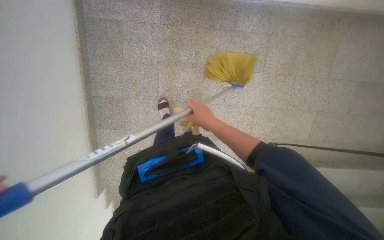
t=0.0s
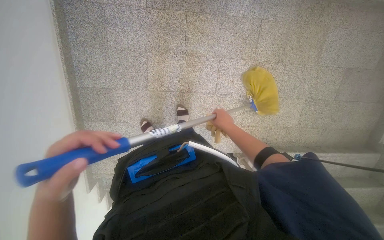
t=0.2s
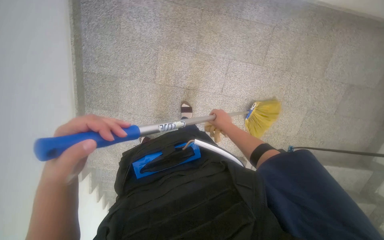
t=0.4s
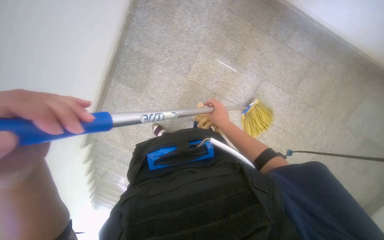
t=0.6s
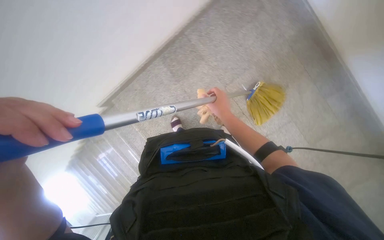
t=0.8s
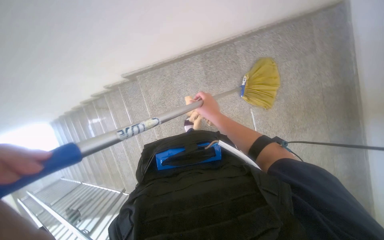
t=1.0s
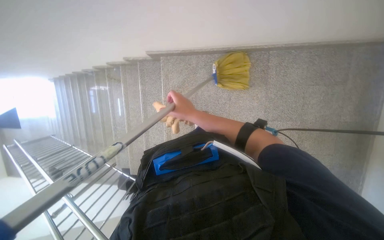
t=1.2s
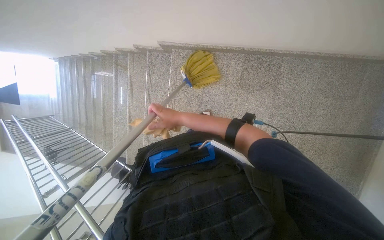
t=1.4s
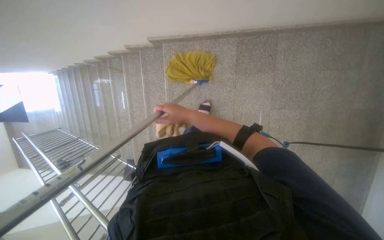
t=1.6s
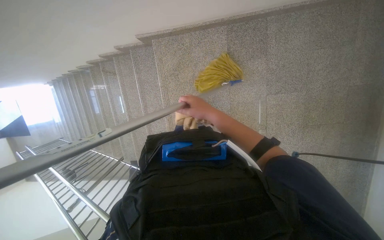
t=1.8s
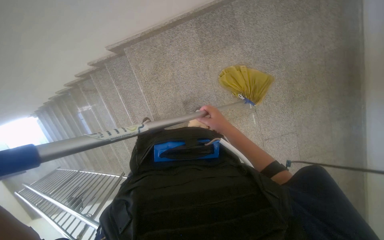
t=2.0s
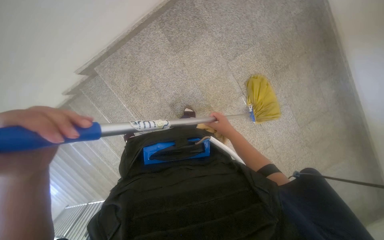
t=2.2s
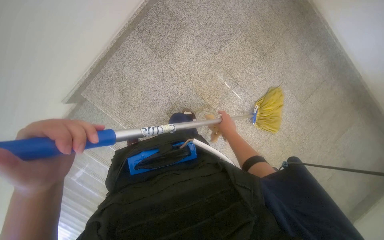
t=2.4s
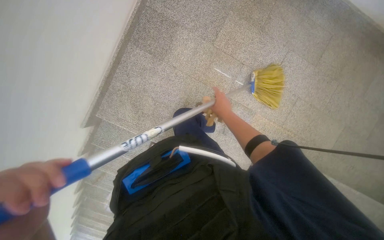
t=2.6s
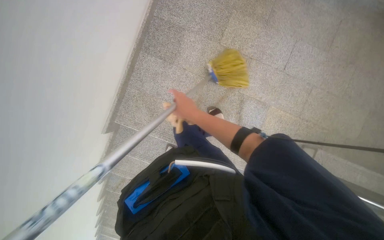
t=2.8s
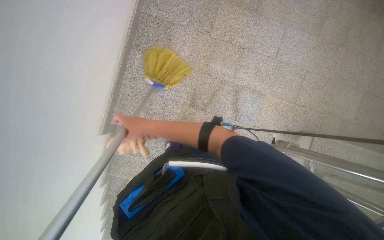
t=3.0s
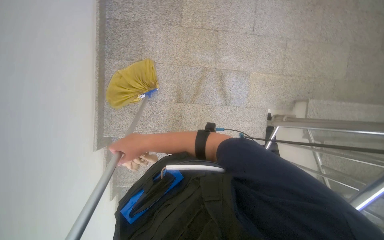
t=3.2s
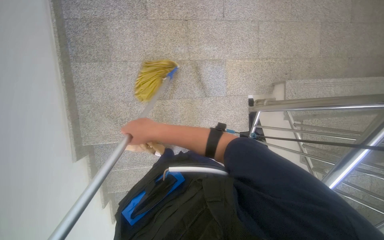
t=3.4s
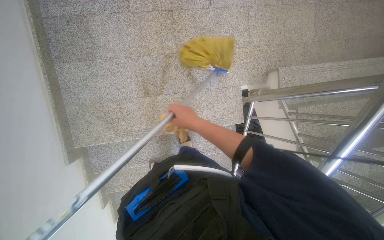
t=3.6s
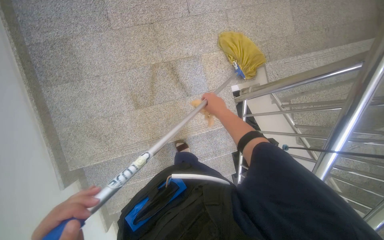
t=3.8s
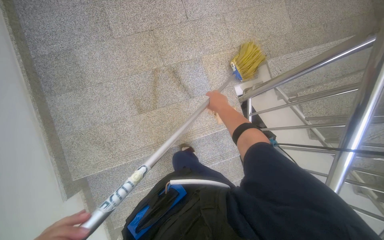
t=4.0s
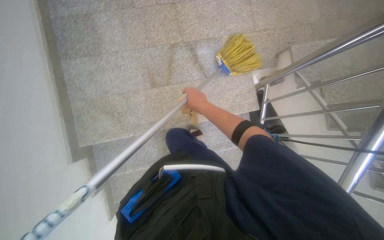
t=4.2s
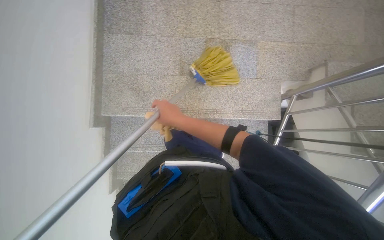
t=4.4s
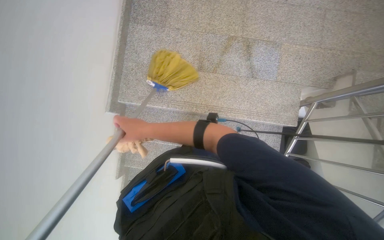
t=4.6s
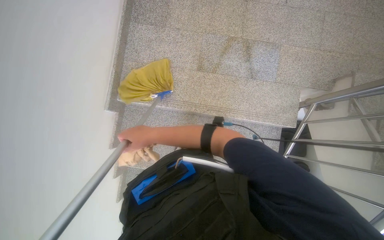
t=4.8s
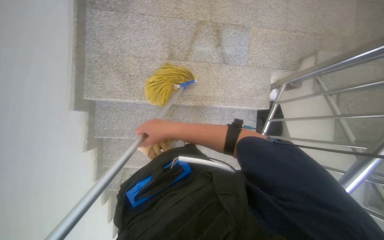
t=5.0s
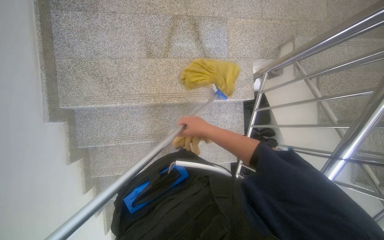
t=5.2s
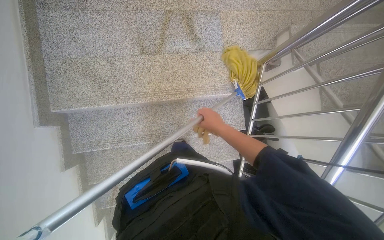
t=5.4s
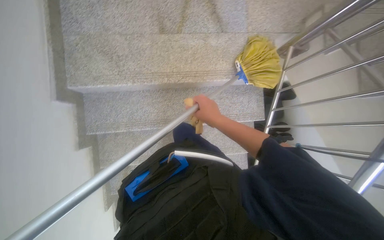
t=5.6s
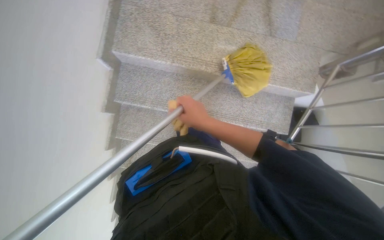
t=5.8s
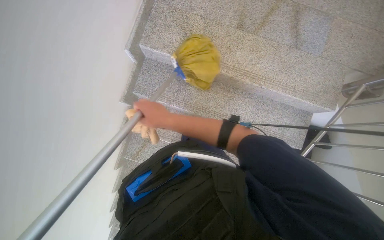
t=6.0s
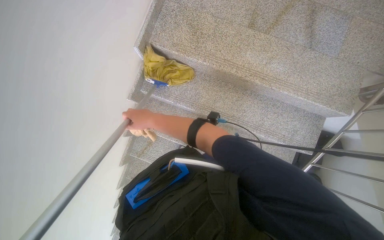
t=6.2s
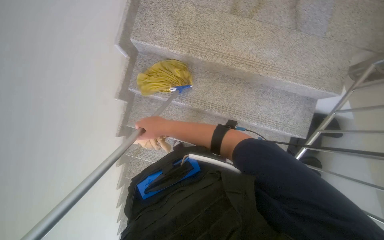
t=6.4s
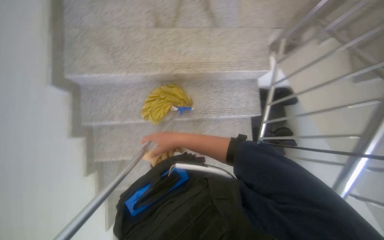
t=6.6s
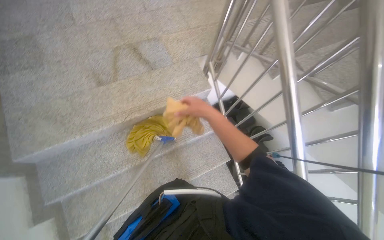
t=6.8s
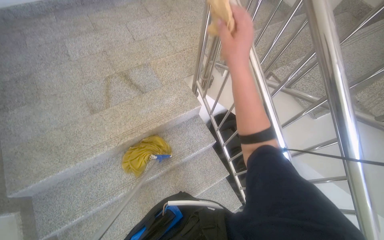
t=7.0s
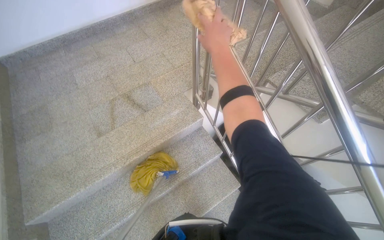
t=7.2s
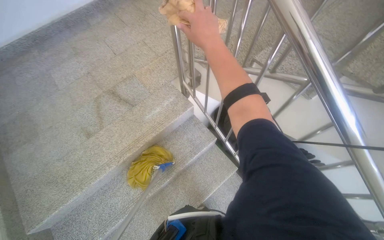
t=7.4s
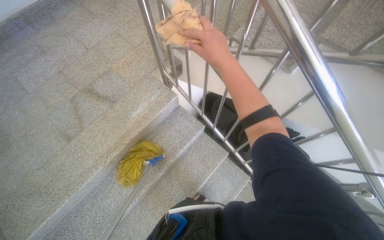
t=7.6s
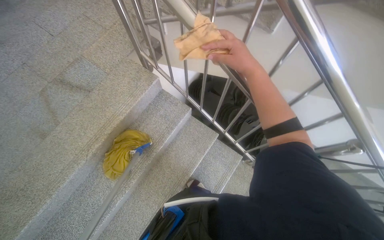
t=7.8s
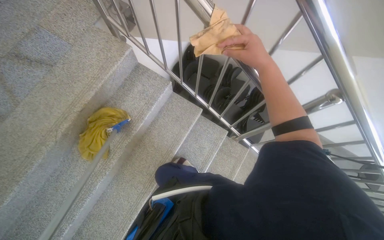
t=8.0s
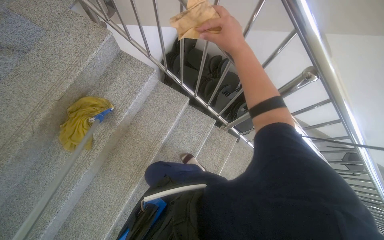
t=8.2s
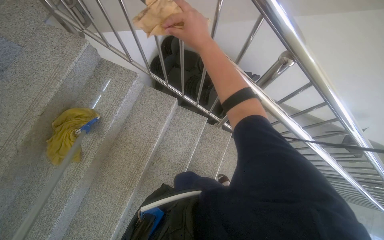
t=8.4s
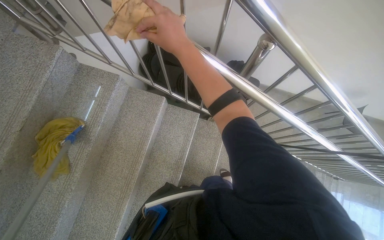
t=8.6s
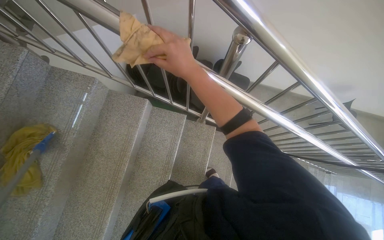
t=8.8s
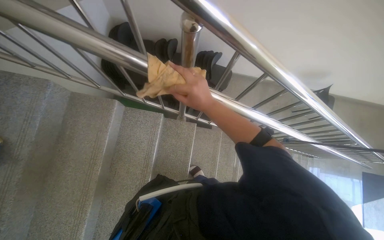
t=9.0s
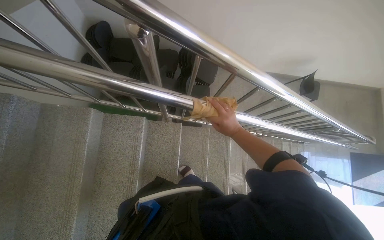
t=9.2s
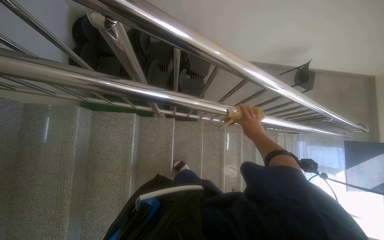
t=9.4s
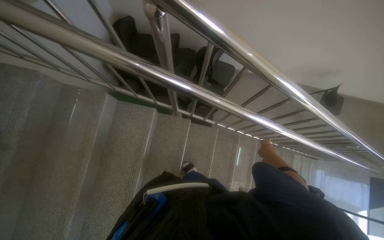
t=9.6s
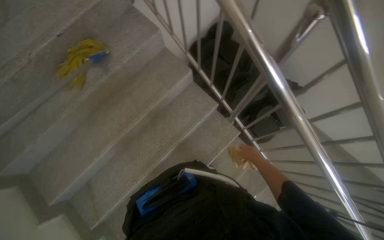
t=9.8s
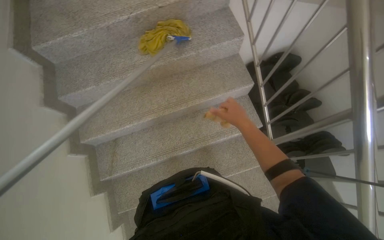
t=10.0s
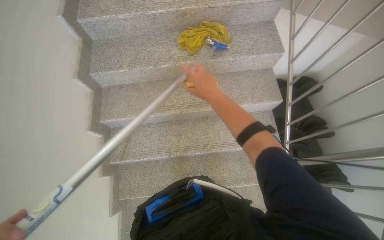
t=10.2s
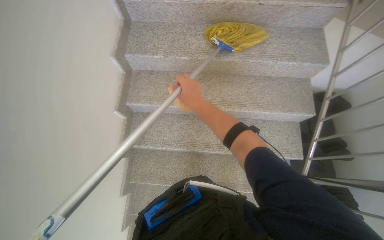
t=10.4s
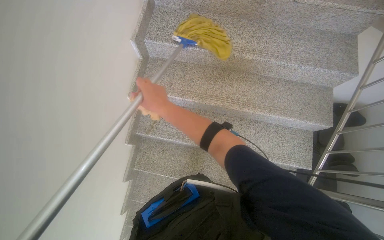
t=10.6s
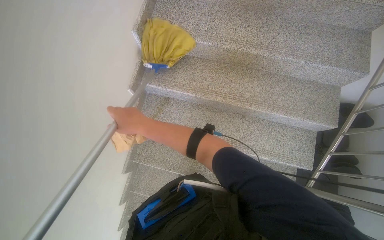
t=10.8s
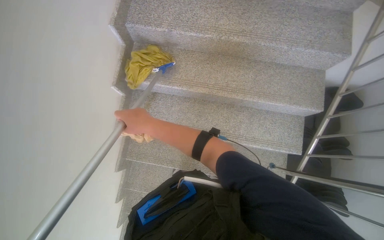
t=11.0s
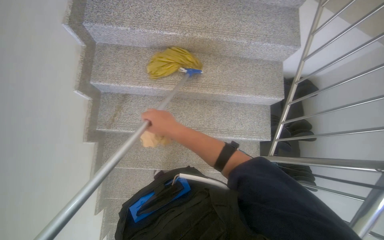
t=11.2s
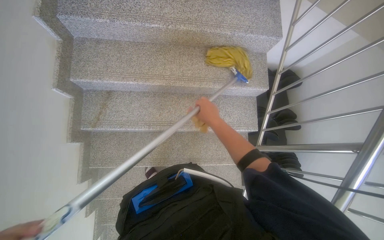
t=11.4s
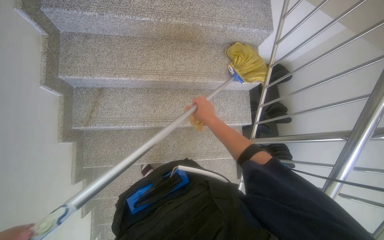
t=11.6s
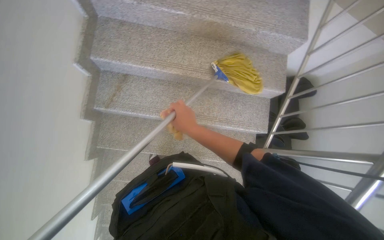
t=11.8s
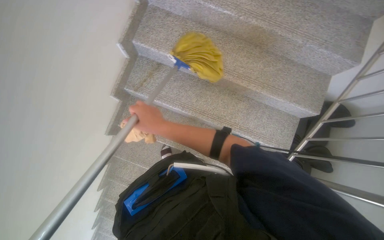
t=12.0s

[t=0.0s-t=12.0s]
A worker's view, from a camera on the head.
Job: mopping floor.
The whole recording: Mopping stairwell floor. The worker mops the floor of the stairwell with a yellow mop.
t=0.0s to t=1.6s: The camera is carried roughly 70 cm. The scene turns some 85 degrees clockwise in the picture.
t=1.6s to t=3.0s: The scene turns roughly 75 degrees counterclockwise in the picture.
t=4.4s to t=6.0s: The right hand goes left and right, some 20 cm each way, reversing 2 times.
t=6.0s to t=7.6s: The camera travels roughly 60 cm. The wearer looks roughly 15 degrees further upward. Everything in view rotates about 70 degrees counterclockwise.
t=7.6s to t=9.0s: The wearer moves approximately 60 cm. The head turns to the right by roughly 35 degrees.
t=9.0s to t=10.4s: The scene rotates clockwise by approximately 35 degrees.
t=10.4s to t=12.0s: The right hand swings left and right, about 20 cm each way, with 2 reversals.

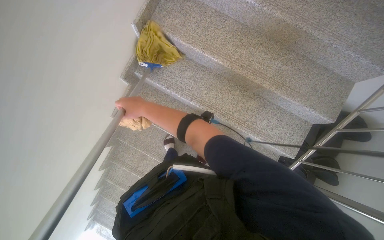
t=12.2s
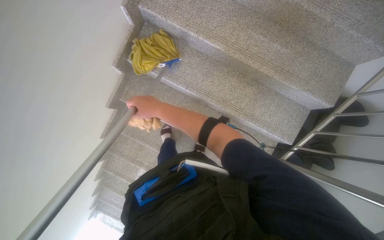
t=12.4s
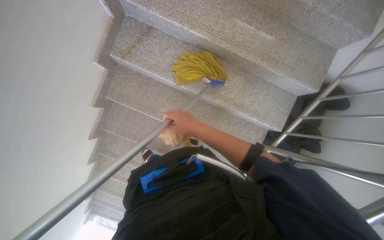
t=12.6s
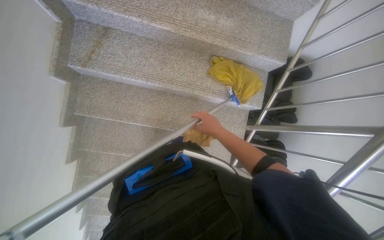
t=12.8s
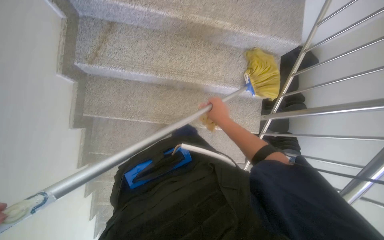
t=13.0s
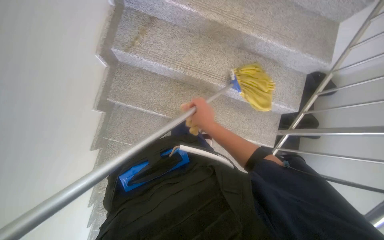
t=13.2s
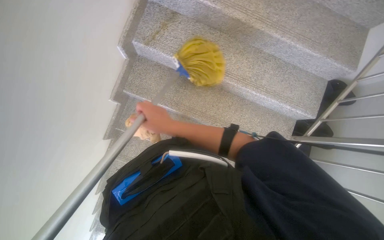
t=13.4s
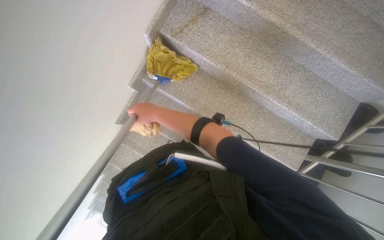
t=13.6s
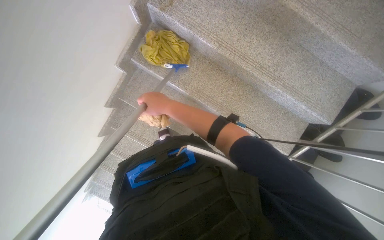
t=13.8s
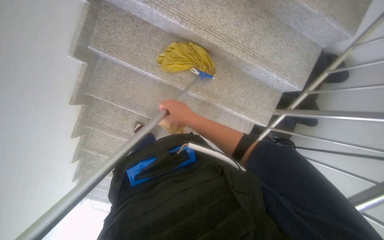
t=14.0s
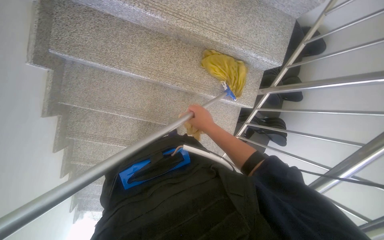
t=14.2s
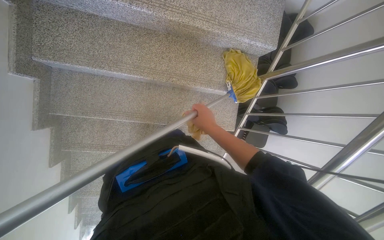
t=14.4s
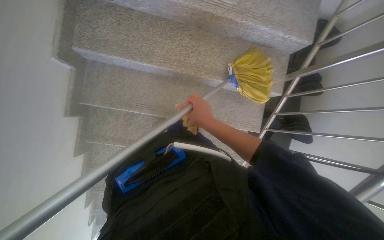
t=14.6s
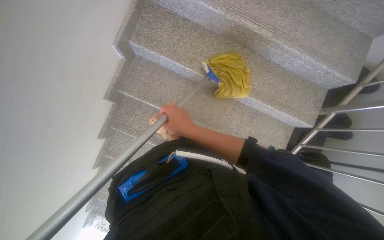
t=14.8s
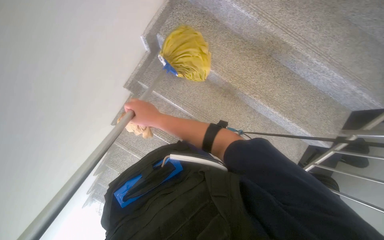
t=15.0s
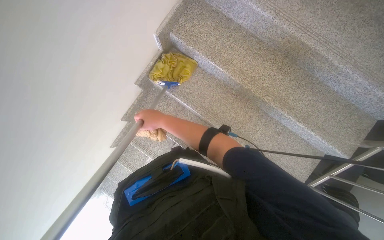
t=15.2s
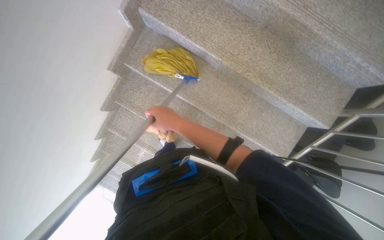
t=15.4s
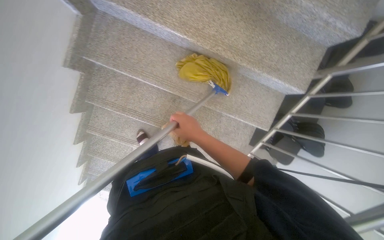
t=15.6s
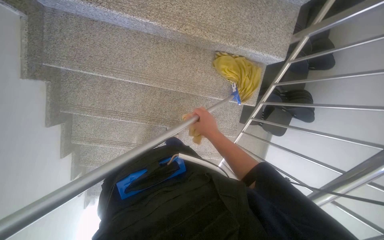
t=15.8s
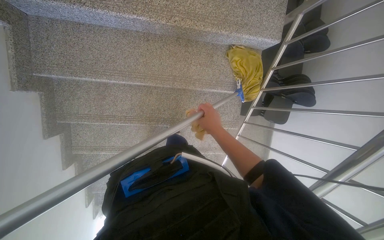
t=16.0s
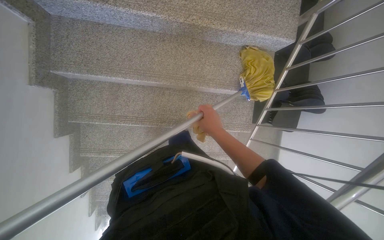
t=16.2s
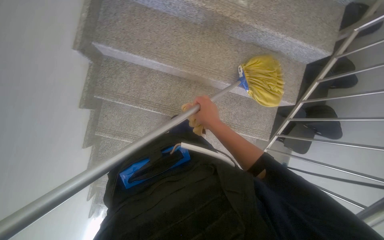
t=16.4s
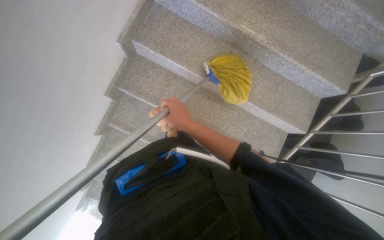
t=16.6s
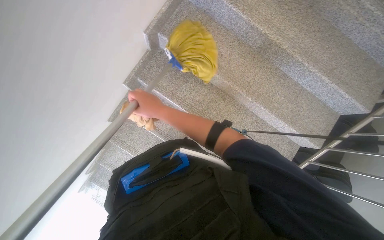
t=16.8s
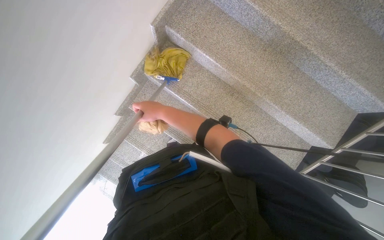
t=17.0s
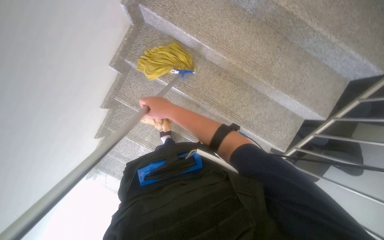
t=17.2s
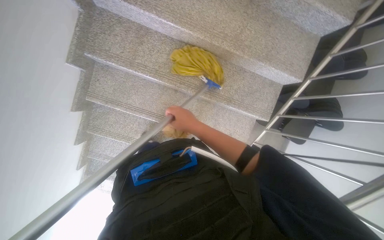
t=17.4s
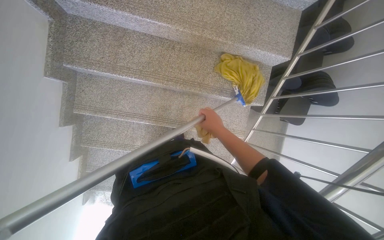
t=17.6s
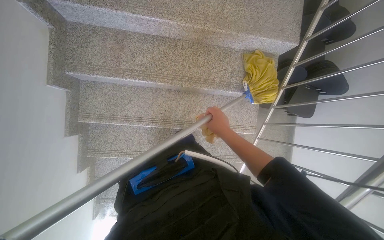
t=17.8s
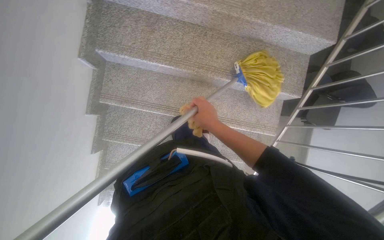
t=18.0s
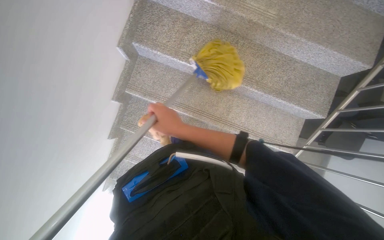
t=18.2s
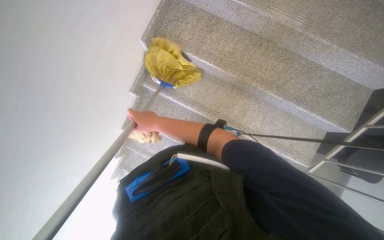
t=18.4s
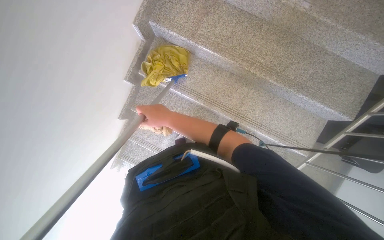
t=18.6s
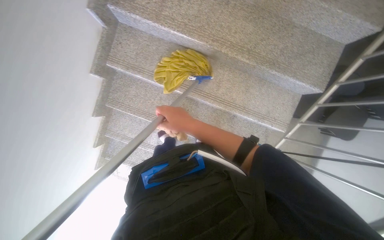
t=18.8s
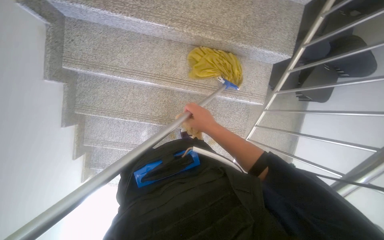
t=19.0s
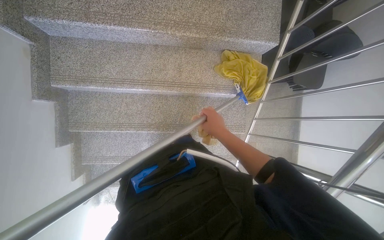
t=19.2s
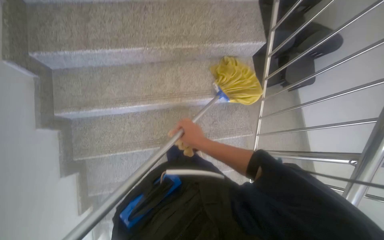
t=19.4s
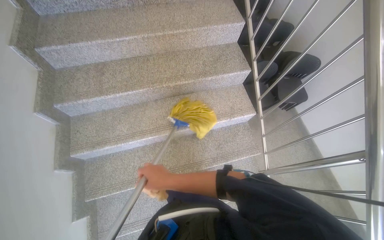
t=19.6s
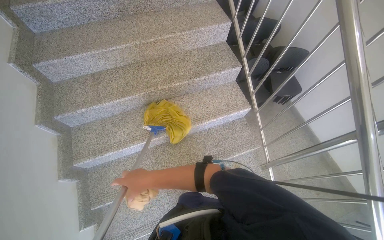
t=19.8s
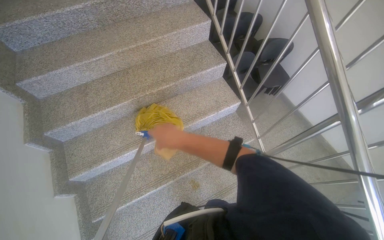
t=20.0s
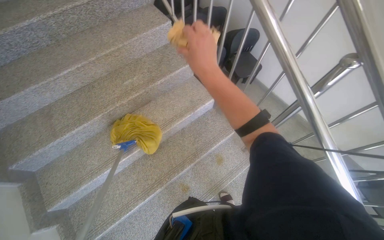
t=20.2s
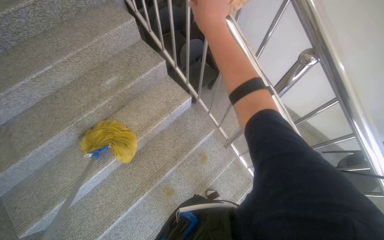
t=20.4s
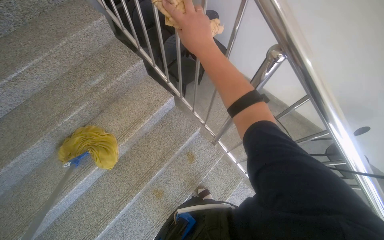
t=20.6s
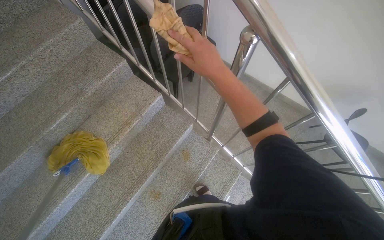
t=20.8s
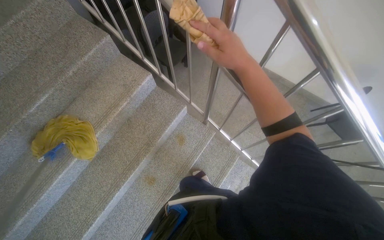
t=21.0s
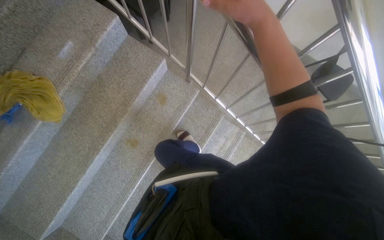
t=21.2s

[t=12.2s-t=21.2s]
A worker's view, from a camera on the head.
Job: mopping floor.
The whole recording: Mopping stairwell floor. The worker mops the floor of the stairwell with a yellow mop.
t=12.2s to t=13.8s: The camera is carried roughly 40 cm.
t=16.6s to t=18.2s: The right hand goes left and right, about 20 cm each way, reversing 2 times.
t=18.2s to t=19.8s: The view tilts about 20 degrees upward. The scene rotates counterclockwise by about 45 degrees.
t=19.8s to t=21.2s: The head travels approximately 50 cm. The wearer's head swings about 40 degrees to the right. The view tips downward by some 20 degrees.
